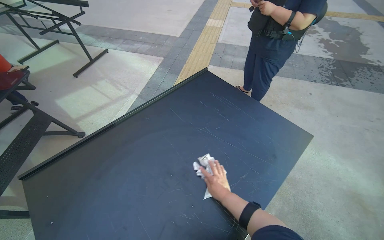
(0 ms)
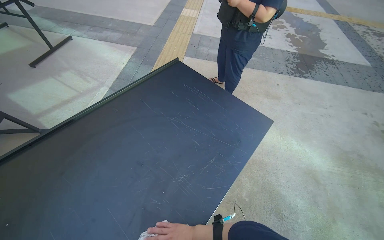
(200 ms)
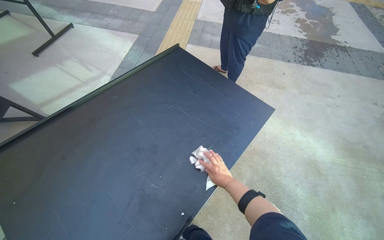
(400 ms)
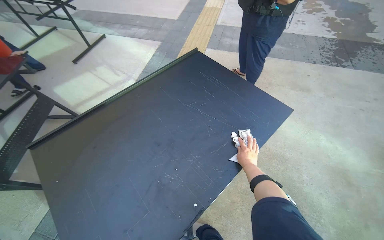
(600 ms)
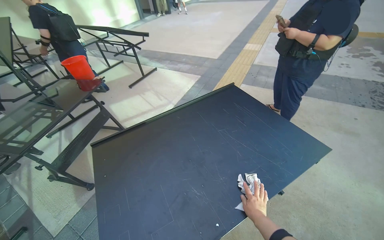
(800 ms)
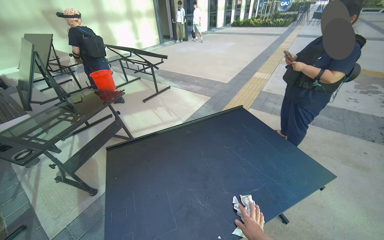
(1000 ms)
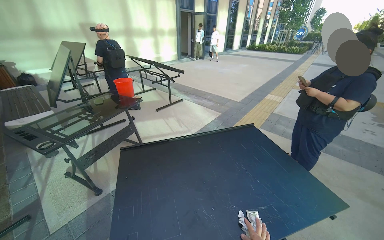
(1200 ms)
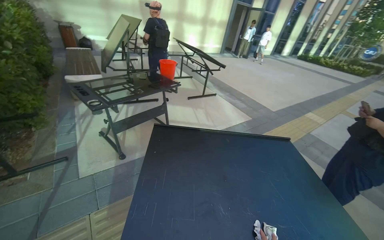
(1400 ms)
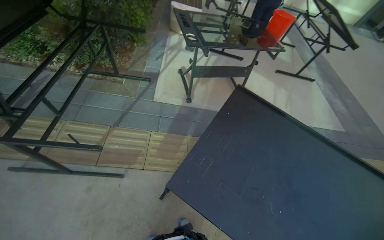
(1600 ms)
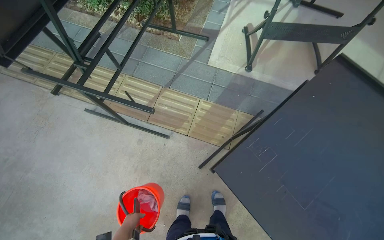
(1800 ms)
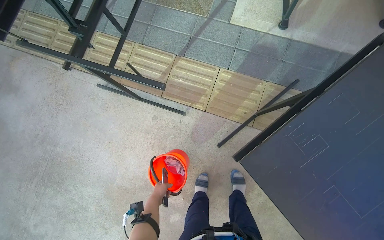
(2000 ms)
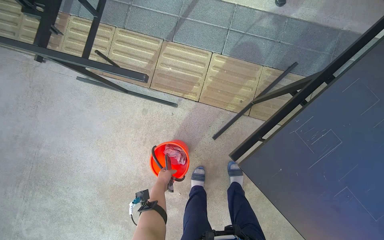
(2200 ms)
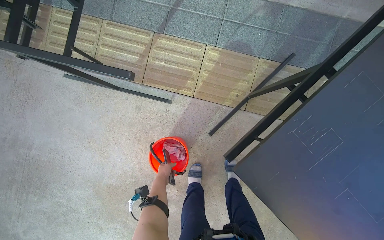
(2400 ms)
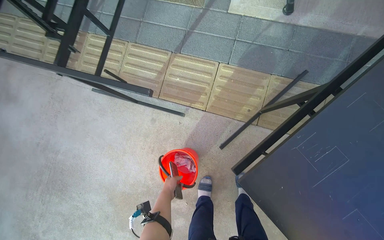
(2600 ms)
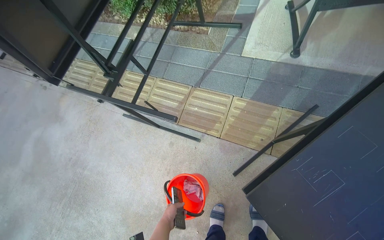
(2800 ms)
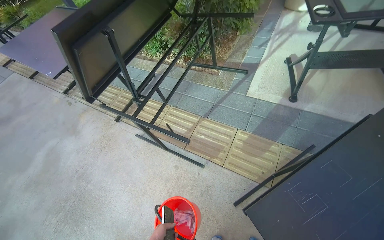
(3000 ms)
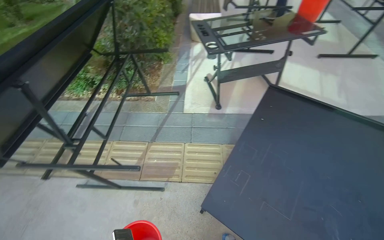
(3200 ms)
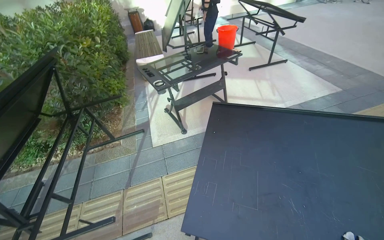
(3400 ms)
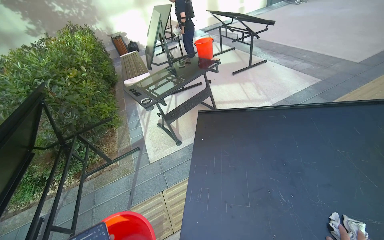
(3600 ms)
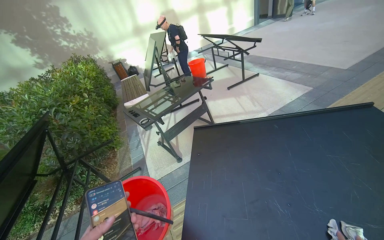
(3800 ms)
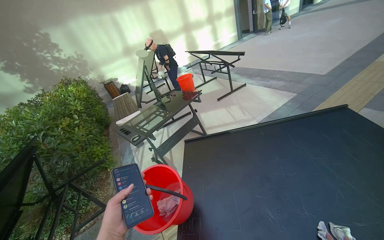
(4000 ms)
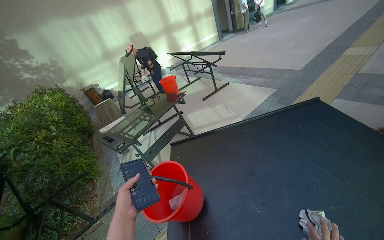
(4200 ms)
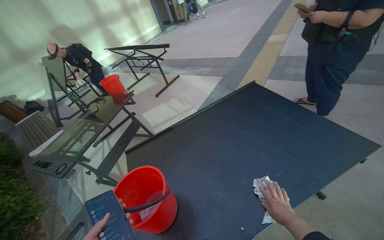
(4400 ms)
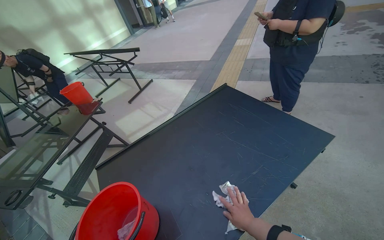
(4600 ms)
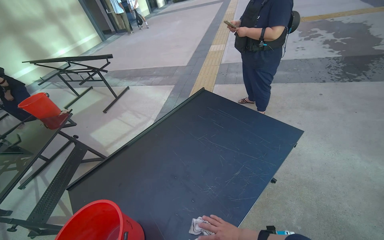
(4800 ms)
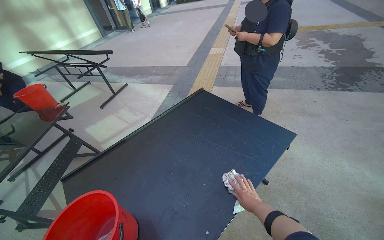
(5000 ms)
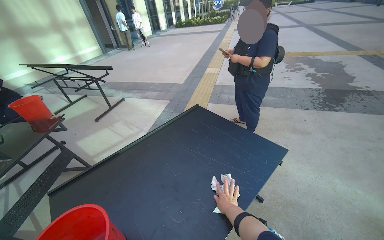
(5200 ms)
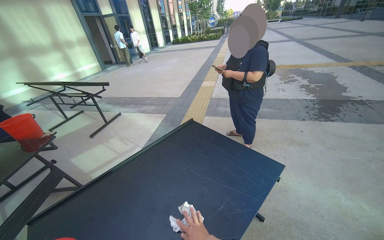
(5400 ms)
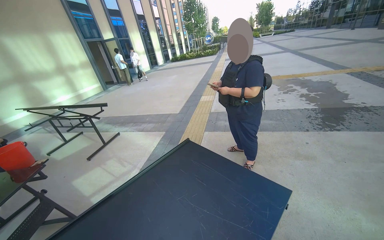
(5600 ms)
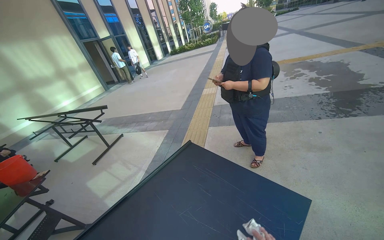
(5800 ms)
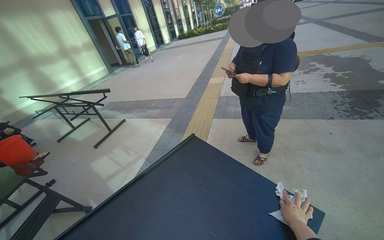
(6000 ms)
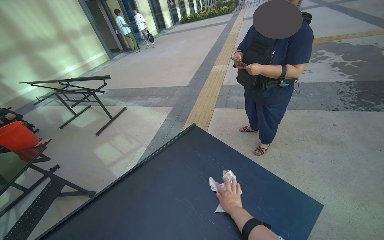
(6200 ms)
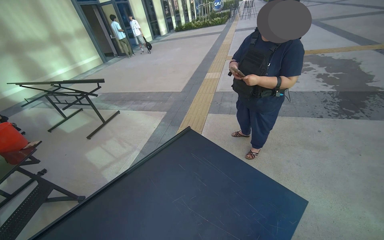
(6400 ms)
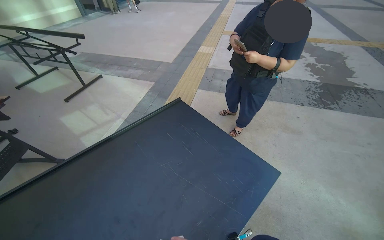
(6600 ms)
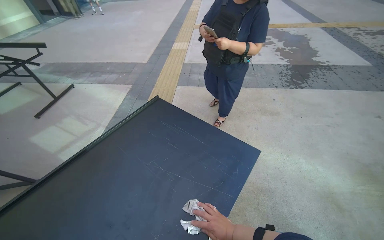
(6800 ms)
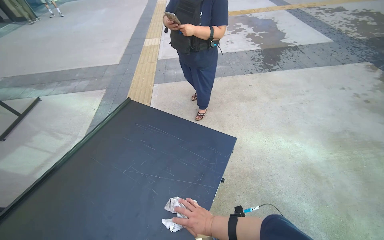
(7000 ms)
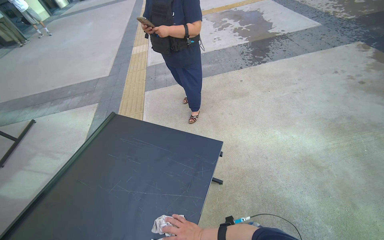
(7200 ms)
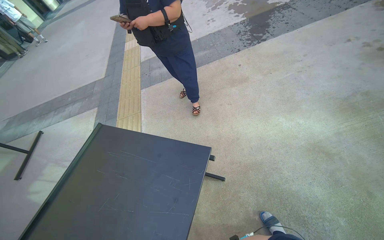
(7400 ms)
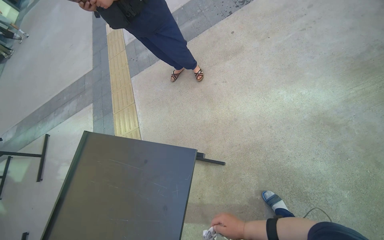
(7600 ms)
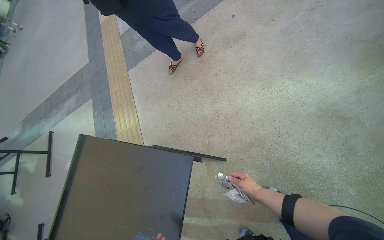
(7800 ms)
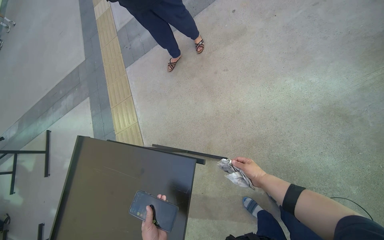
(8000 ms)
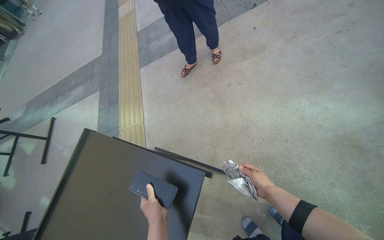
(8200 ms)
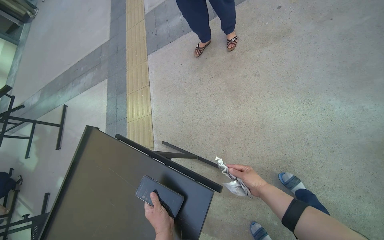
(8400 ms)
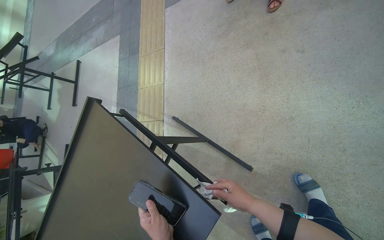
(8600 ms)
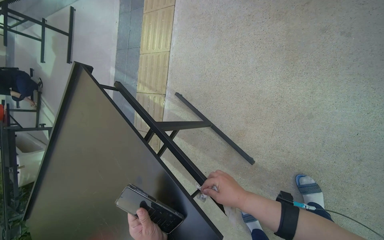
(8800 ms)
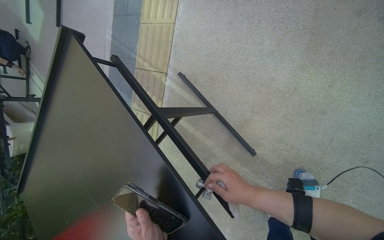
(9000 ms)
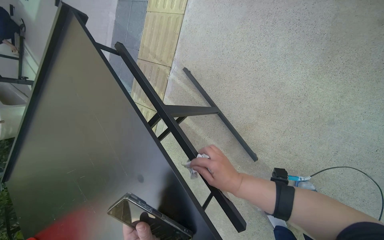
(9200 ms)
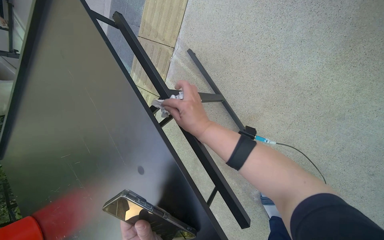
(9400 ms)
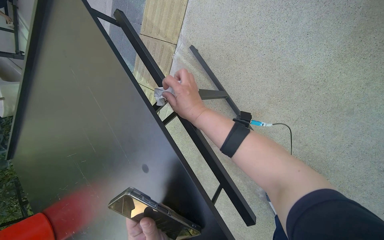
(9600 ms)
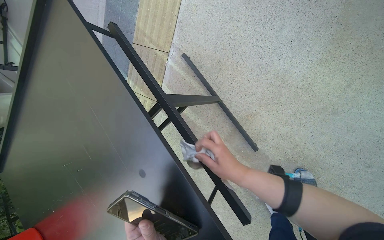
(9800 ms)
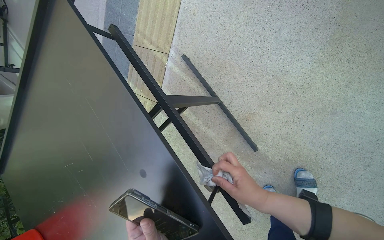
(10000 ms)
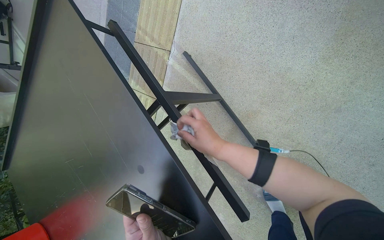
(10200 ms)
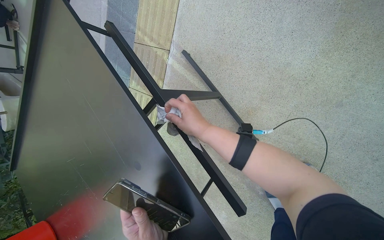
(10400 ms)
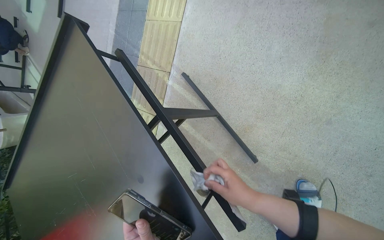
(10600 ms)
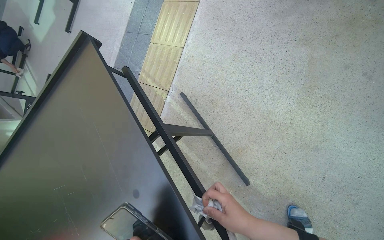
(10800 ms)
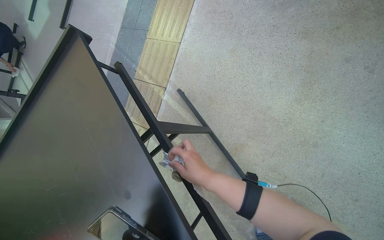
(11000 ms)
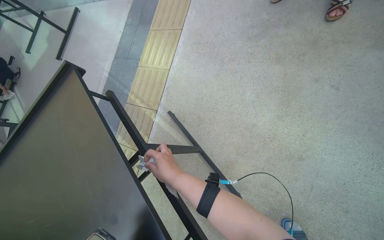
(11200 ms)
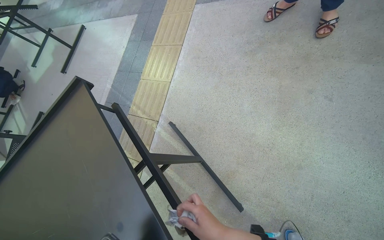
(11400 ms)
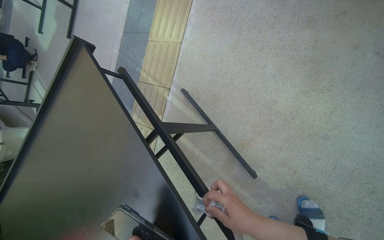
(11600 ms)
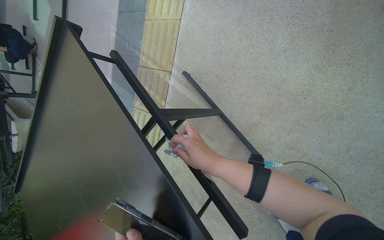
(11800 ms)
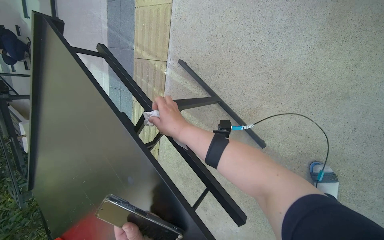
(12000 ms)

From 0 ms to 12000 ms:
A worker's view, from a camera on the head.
Job: wiping surfaces.
The whole recording: Cleaning table surface and frame. The worker wipes the surface and frame of a black table with a white cloth.
From 0 ms to 1600 ms: The camera travels some 50 cm. The head turns to the left by about 80 degrees.
From 1600 ms to 3000 ms: The wearer's head swings approximately 35 degrees to the left.
From 3000 ms to 4400 ms: The wearer moves approximately 50 cm. The wearer looks roughly 85 degrees further to the right. The wearer looks about 30 degrees further upward.
From 4400 ms to 6000 ms: The camera is aimed some 15 degrees further to the right. The view tips upward by about 10 degrees.
From 6000 ms to 7600 ms: The camera travels approximately 50 cm. The wearer's head swings about 35 degrees to the right. The wearer looks roughly 30 degrees further downward.
From 7600 ms to 9000 ms: The wearer moves some 60 cm. The wearer looks roughly 40 degrees further downward. The scene turns some 25 degrees clockwise in the picture.
From 9000 ms to 10400 ms: The right hand moves up and down the picture over approximately 20 cm, changing direction 2 times.
From 10400 ms to 12000 ms: The right hand swings up and down the picture, roughly 25 cm each way, with 3 reversals.

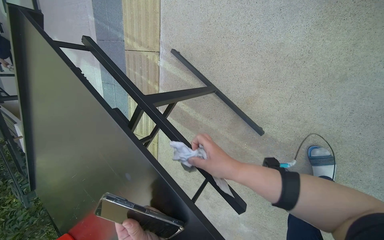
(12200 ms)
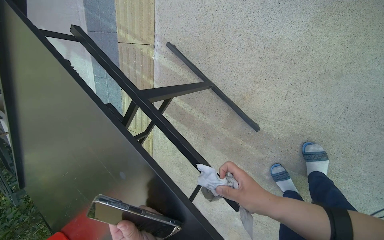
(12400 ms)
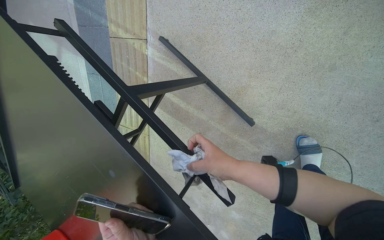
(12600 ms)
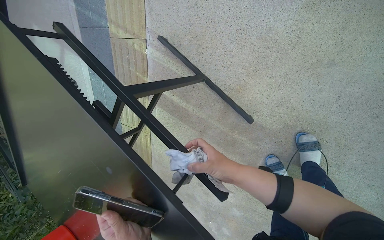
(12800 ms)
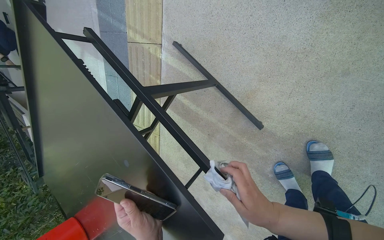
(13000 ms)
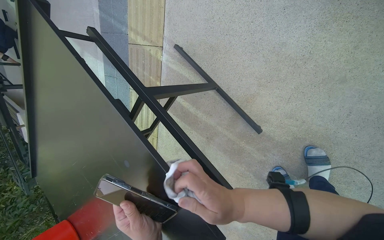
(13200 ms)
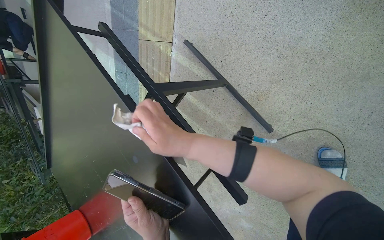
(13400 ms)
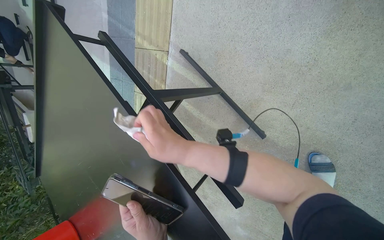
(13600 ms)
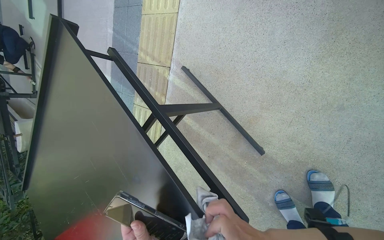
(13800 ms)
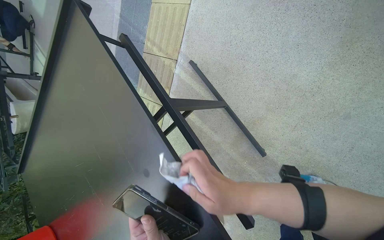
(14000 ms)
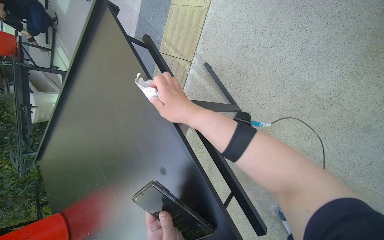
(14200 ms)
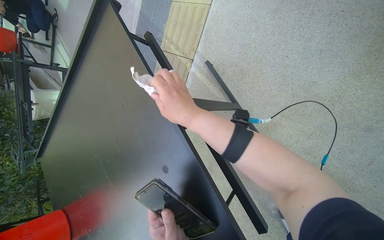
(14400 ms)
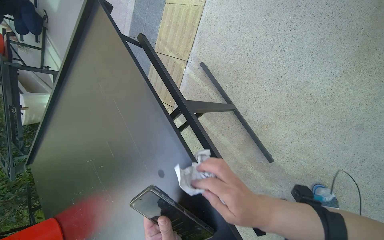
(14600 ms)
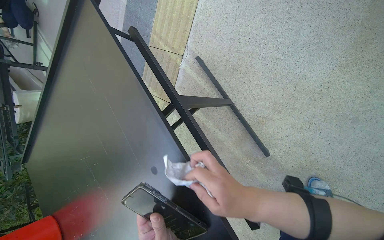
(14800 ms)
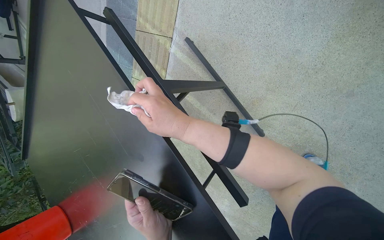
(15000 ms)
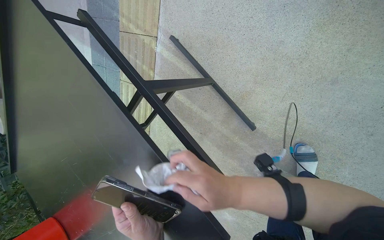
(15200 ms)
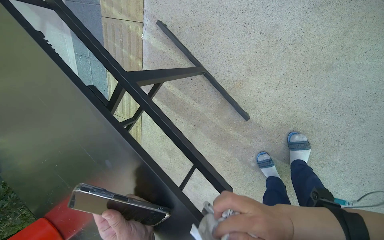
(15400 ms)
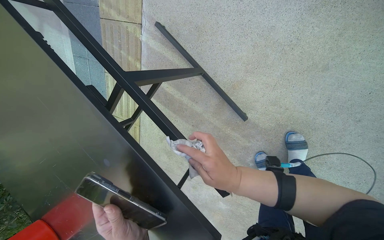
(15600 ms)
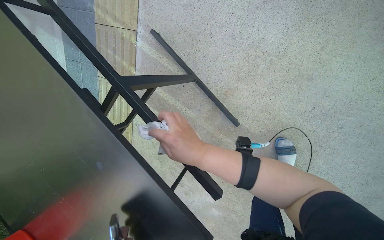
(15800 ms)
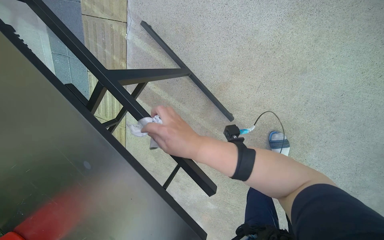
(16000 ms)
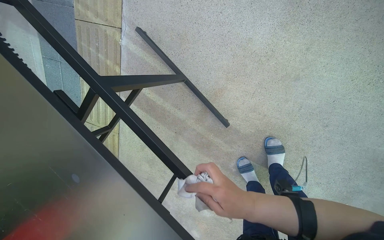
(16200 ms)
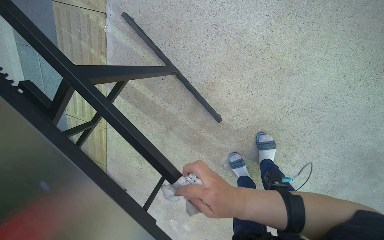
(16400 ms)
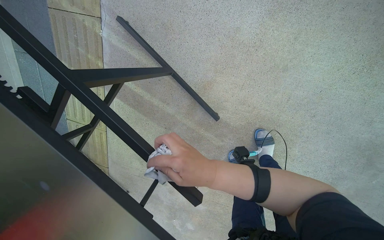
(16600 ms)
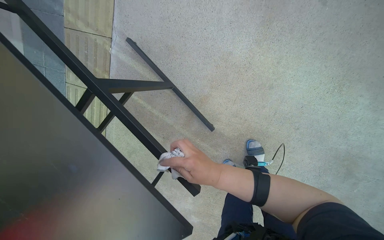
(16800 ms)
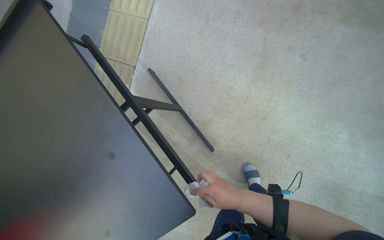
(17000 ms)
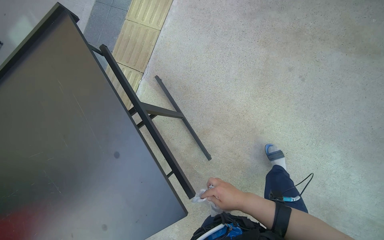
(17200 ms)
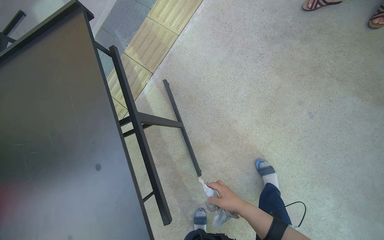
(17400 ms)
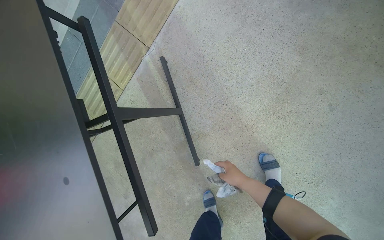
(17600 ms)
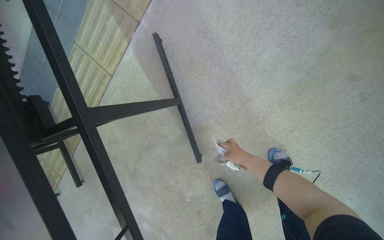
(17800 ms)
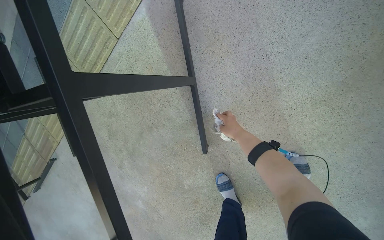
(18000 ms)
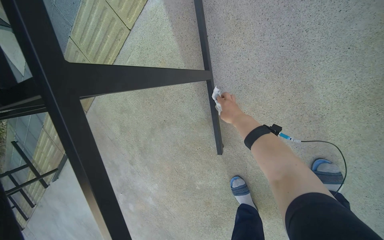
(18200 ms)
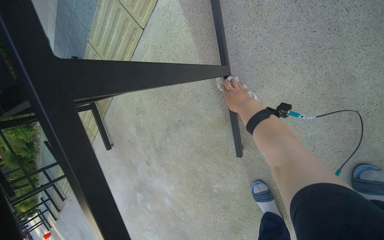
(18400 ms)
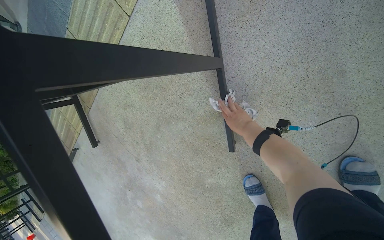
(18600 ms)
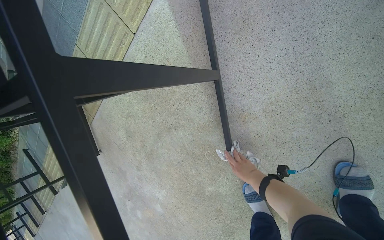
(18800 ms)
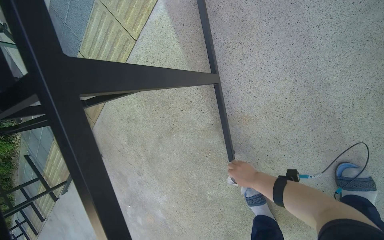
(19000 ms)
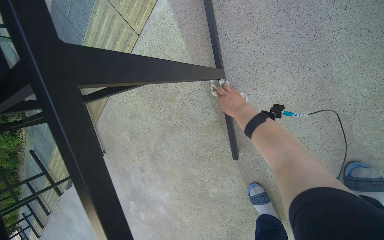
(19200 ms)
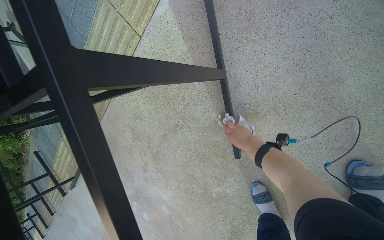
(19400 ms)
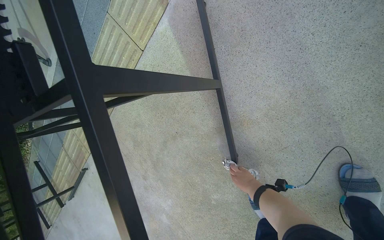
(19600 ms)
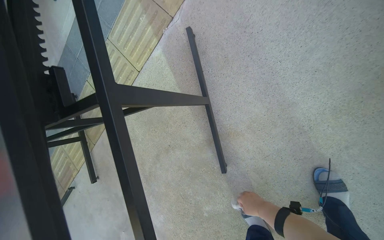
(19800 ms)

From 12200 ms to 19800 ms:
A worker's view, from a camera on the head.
Job: wiping surfaces.
The whole recording: Cleaning table surface and frame. The worker wipes the surface and frame of a black table with a white cloth.
From 12200 ms to 13800 ms: The right hand goes up and down the picture, some 20 cm each way, reversing 2 times.
From 13800 ms to 15200 ms: The right hand swings up and down the picture, some 30 cm each way, with 3 reversals.
From 15200 ms to 16800 ms: The right hand moves left and right over about 15 cm, changing direction 2 times.
From 16800 ms to 18200 ms: The scene rotates clockwise by approximately 35 degrees.
From 18200 ms to 19800 ms: The view tips upward by roughly 15 degrees. The right hand is displaced down the picture by about 30 cm.
